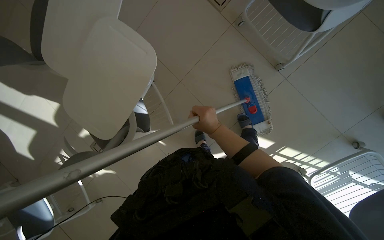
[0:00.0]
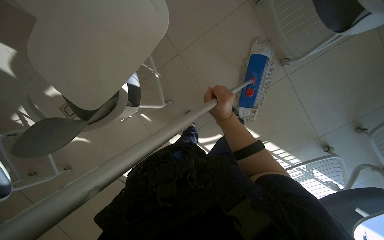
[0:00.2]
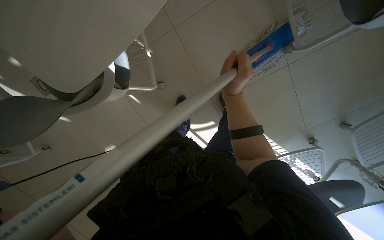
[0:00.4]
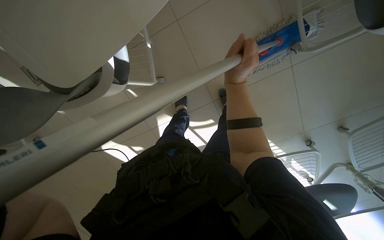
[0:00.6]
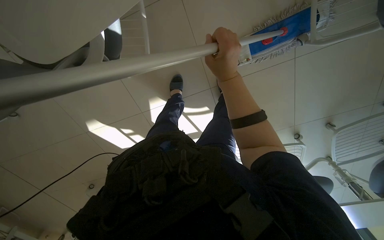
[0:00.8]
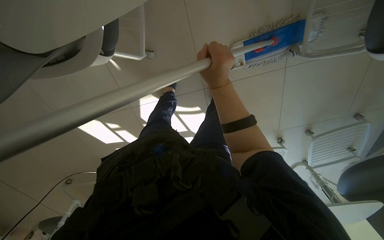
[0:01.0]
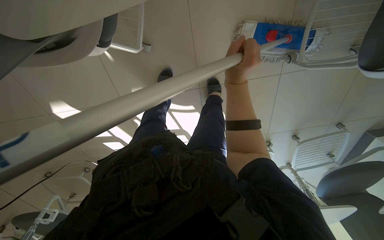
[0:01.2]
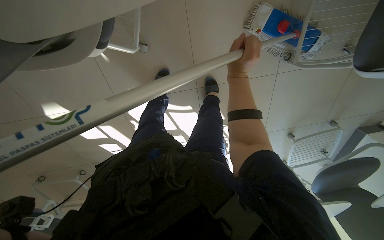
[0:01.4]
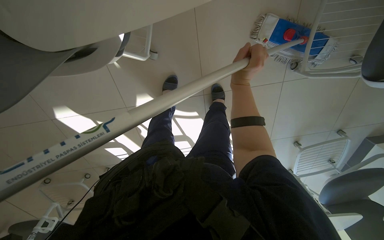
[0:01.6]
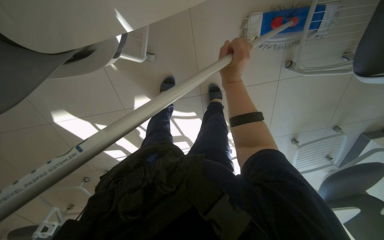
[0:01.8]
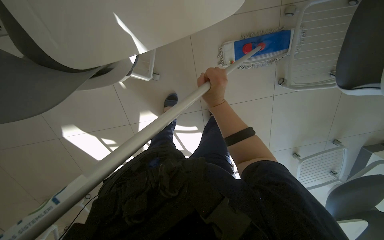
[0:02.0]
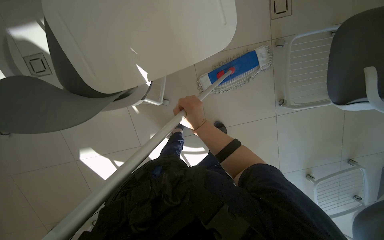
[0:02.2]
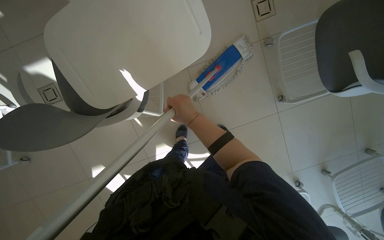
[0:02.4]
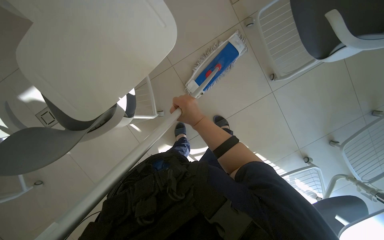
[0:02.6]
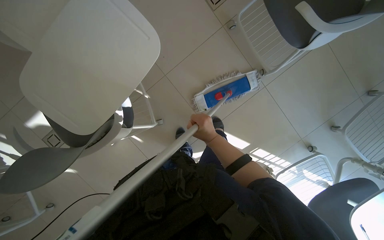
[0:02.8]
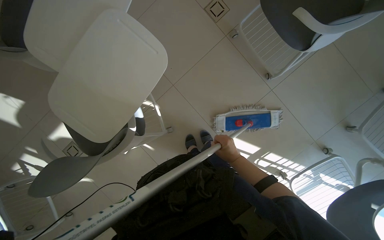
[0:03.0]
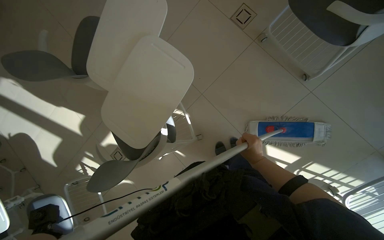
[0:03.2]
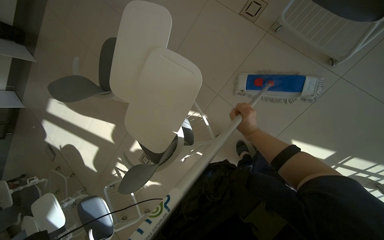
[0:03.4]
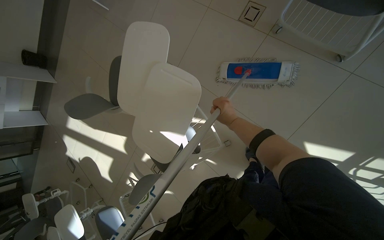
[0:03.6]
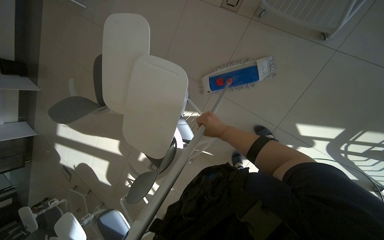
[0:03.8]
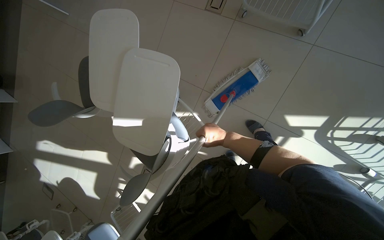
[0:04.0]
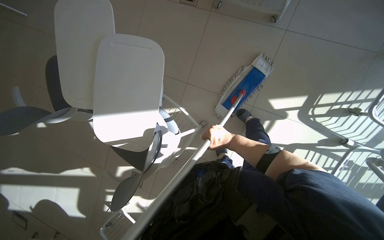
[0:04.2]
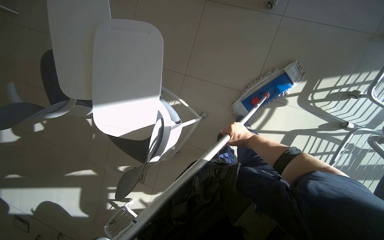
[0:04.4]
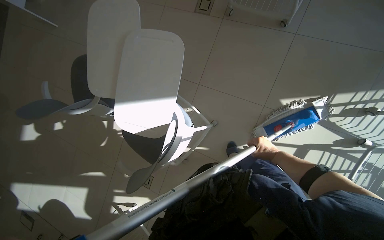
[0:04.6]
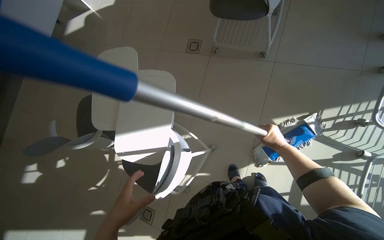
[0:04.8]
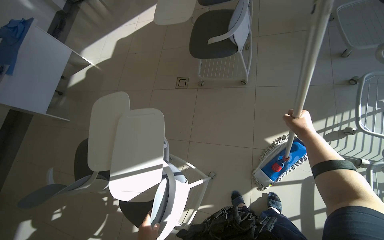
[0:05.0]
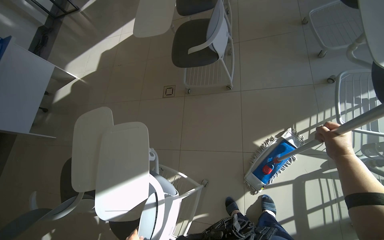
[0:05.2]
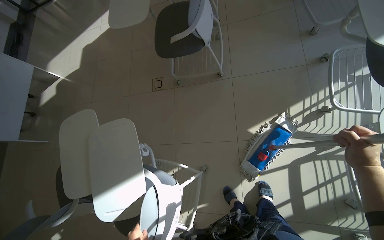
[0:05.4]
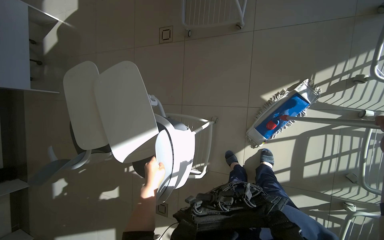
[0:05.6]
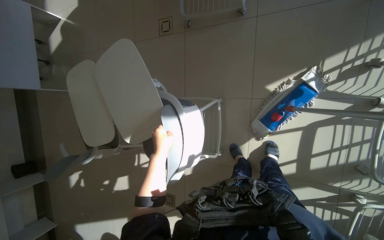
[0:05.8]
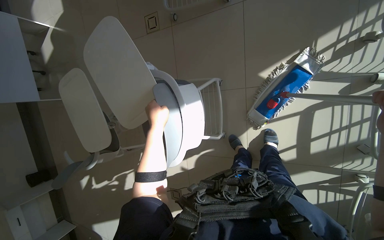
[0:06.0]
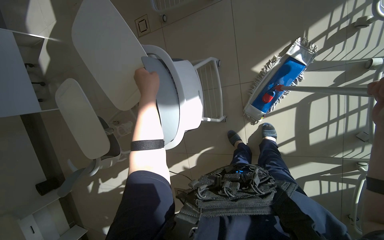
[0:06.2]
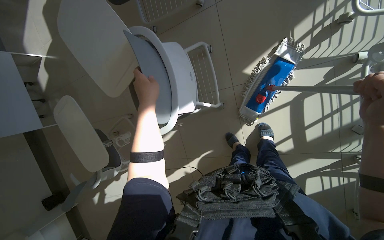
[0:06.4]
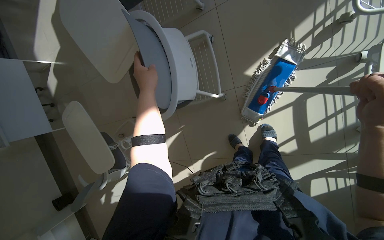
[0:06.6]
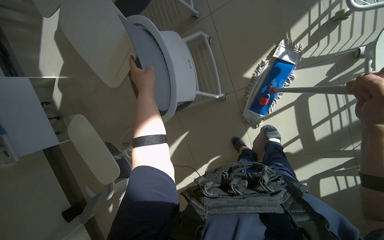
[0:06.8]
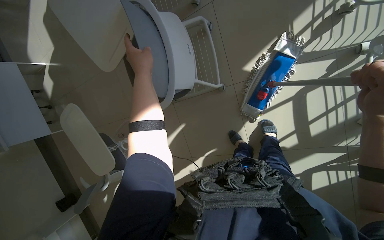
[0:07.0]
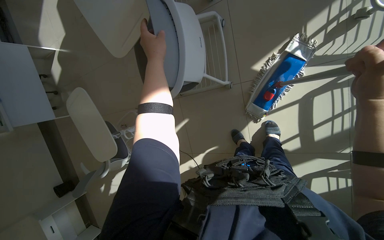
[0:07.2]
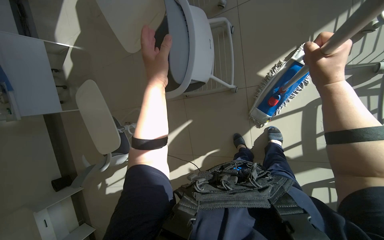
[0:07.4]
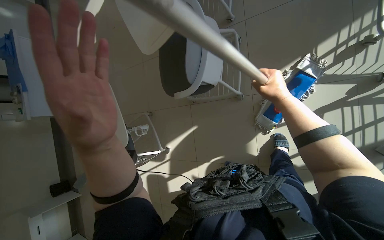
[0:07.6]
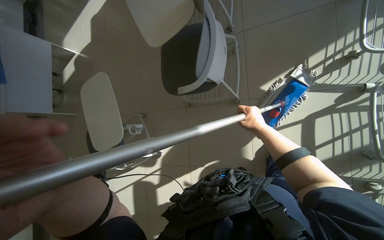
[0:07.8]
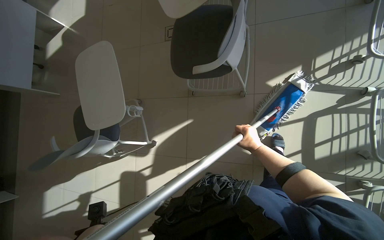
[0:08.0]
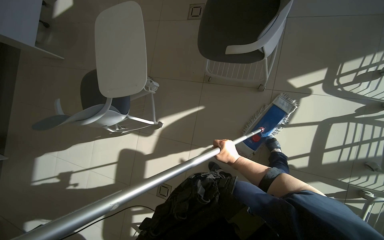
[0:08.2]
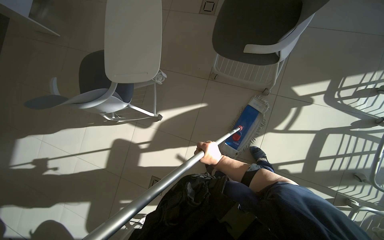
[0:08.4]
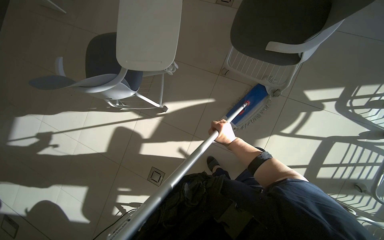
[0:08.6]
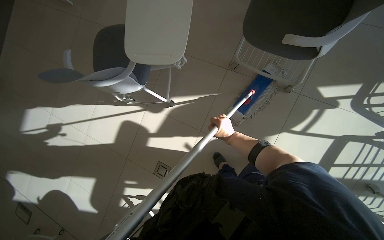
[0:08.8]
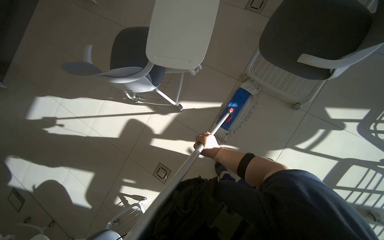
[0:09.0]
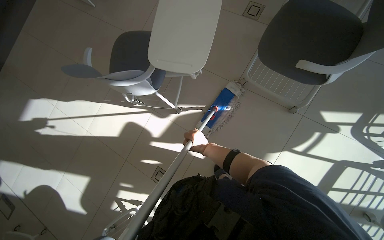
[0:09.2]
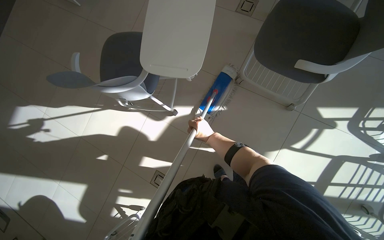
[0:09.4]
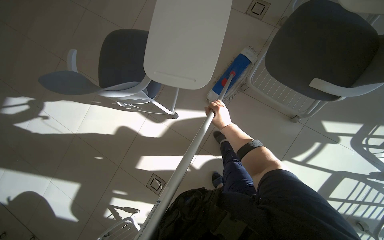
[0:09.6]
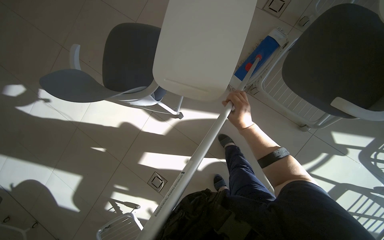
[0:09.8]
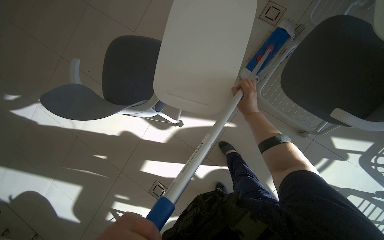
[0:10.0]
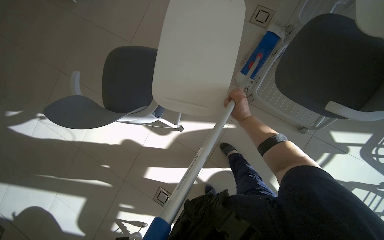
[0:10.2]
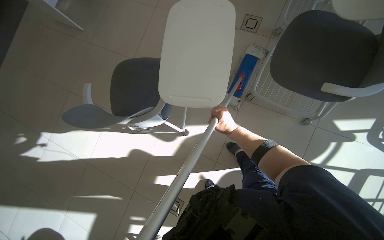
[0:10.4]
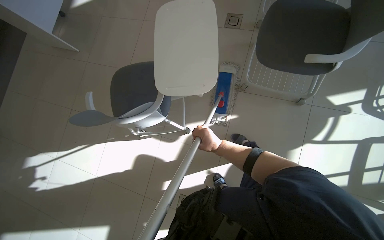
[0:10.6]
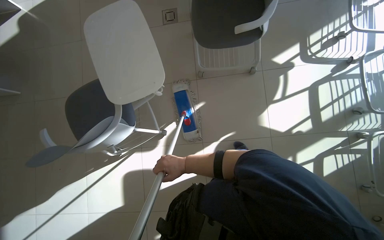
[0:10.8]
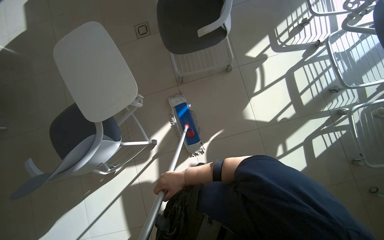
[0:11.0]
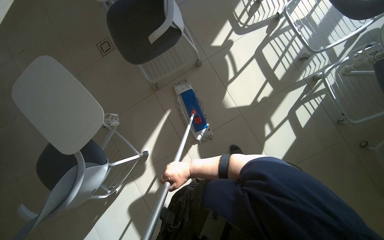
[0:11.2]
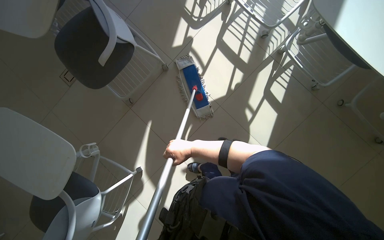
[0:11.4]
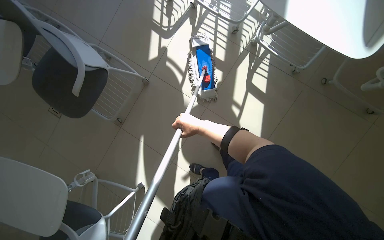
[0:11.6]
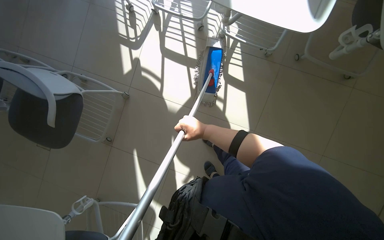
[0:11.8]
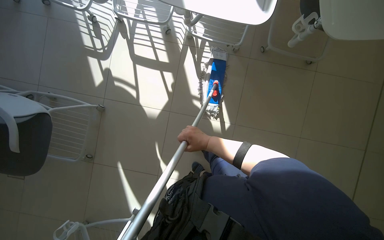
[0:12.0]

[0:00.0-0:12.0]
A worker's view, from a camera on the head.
Job: mopping floor.
The whole recording: Mopping the room floor. The worker mops the tiled floor in the room, moving around furniture and equipment.
0:00.0 to 0:01.6: The head travels roughly 40 cm. The view pans to the right by about 30 degrees. The camera pitches downward, by roughly 30 degrees. The scene rotates clockwise by approximately 25 degrees.
0:01.6 to 0:03.0: The camera pitches upward, by about 25 degrees. The scene turns approximately 30 degrees counterclockwise in the picture.
0:03.0 to 0:04.4: The scene rotates counterclockwise by some 30 degrees.
0:07.6 to 0:09.0: The wearer moves to the left, roughly 60 cm. The scene turns roughly 35 degrees clockwise in the picture.
0:09.0 to 0:10.4: The right hand goes about 30 cm up the picture.
0:10.4 to 0:12.0: The camera is carried roughly 80 cm. The head turns to the right by about 105 degrees.

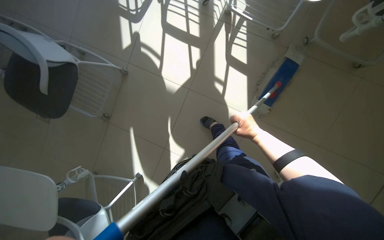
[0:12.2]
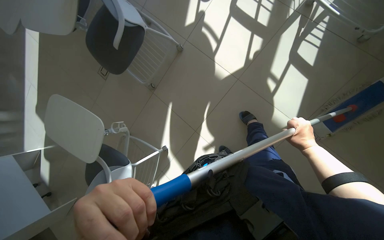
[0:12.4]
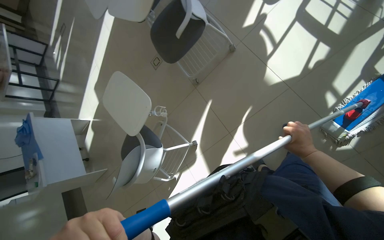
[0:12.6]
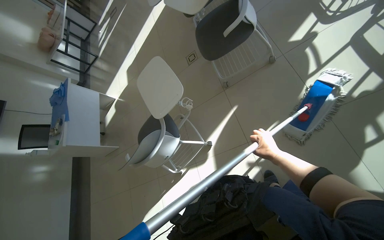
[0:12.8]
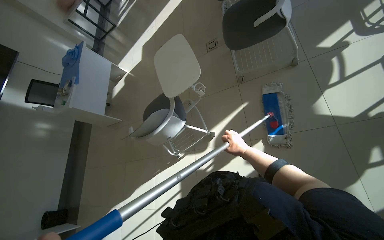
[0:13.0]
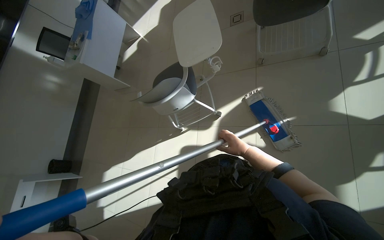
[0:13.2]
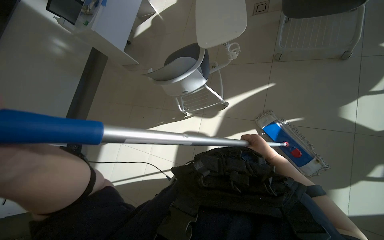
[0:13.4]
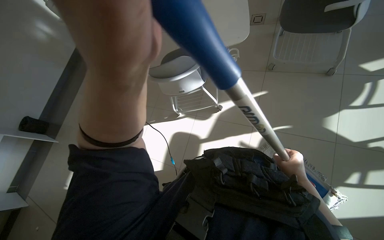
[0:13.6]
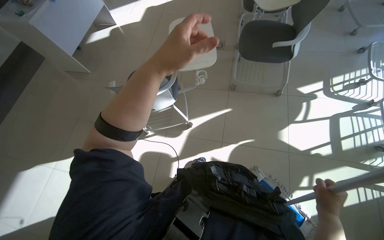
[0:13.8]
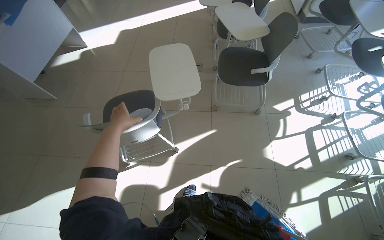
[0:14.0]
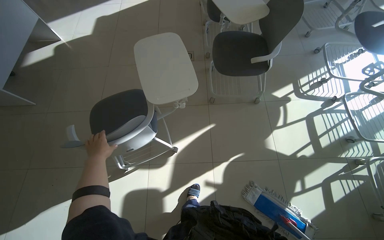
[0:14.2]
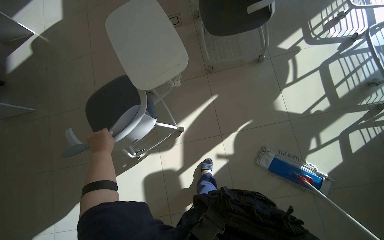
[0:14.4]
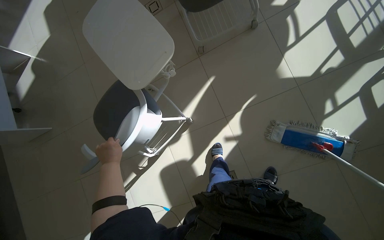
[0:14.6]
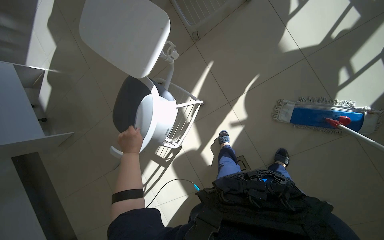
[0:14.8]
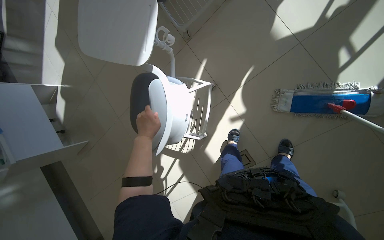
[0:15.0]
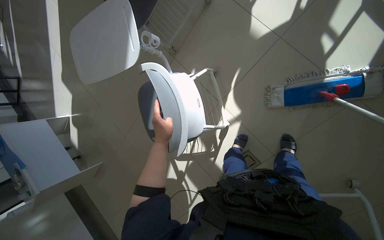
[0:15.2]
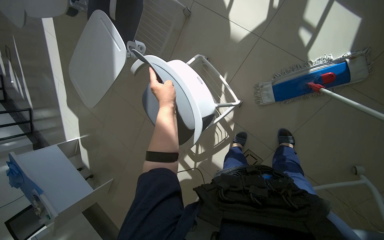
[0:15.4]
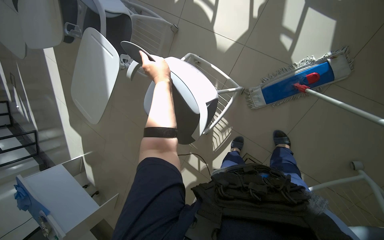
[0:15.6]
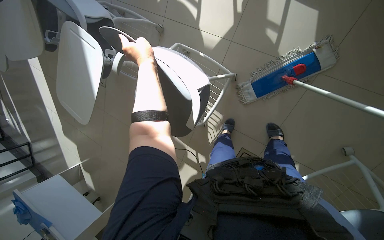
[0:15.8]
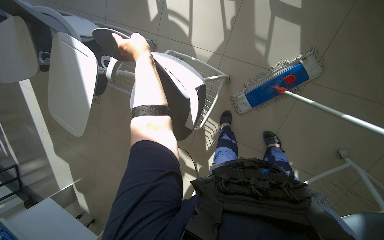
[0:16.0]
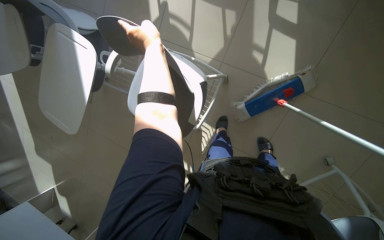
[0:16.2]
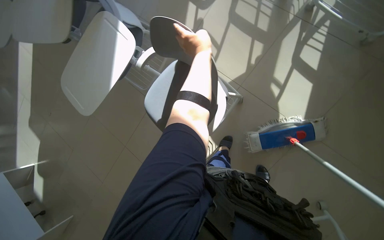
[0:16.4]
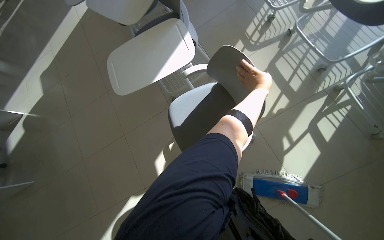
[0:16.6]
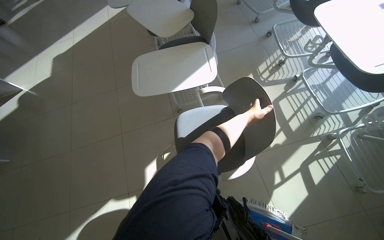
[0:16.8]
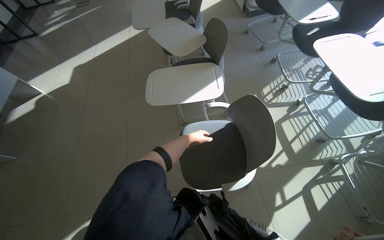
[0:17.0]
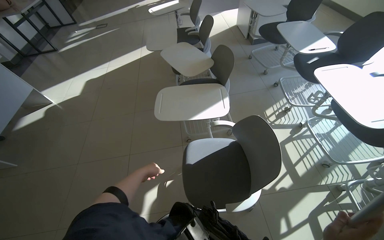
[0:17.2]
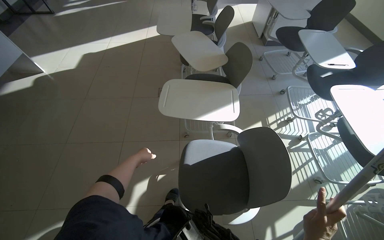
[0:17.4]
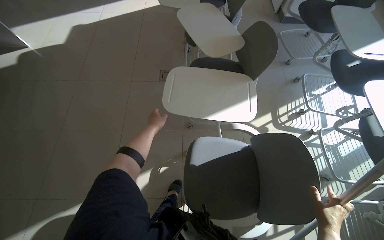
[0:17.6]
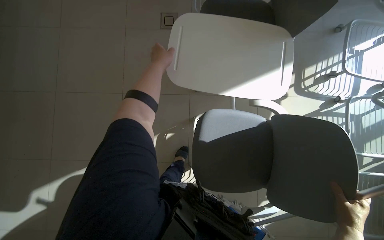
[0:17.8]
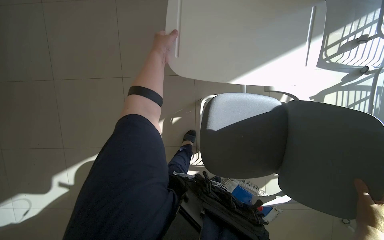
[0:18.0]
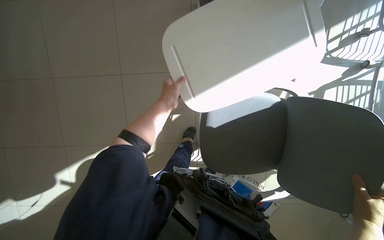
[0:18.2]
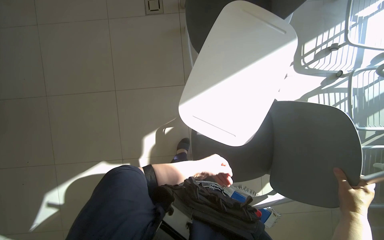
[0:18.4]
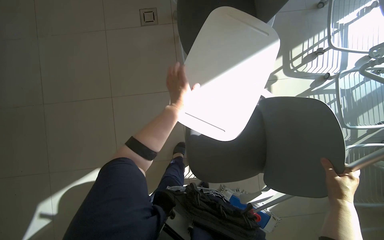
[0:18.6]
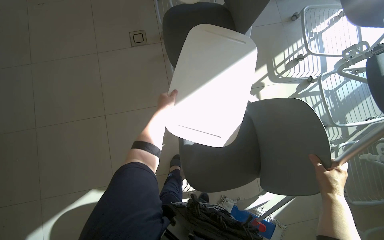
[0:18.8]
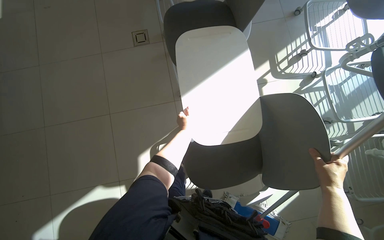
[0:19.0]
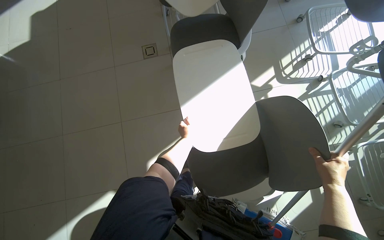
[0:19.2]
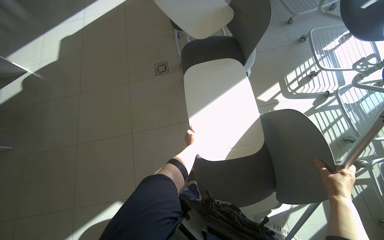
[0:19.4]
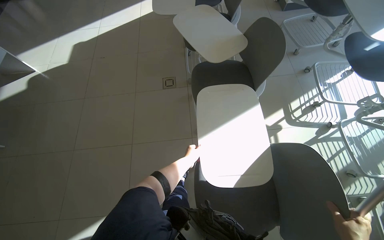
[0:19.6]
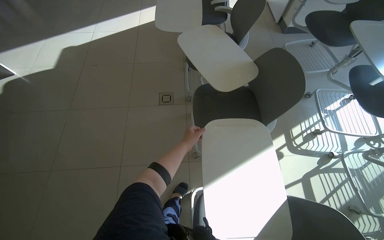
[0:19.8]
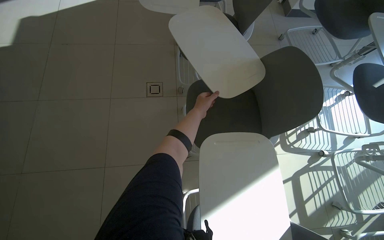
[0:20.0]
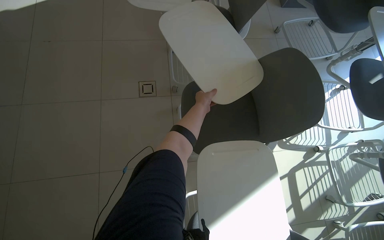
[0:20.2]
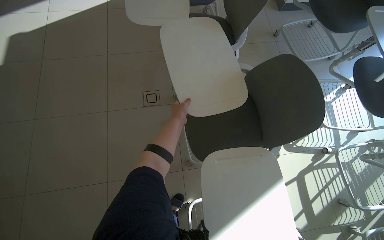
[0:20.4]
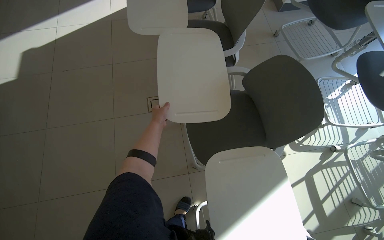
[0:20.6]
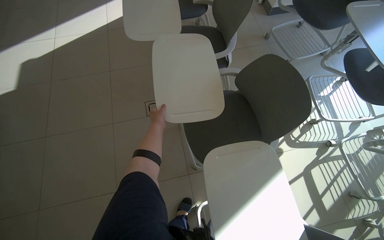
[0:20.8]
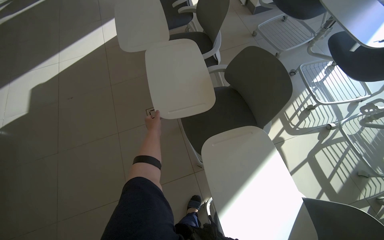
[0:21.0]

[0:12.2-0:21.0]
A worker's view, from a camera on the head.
Job: mopping floor.
The whole recording: Mopping the room floor. The worker mops the tiled floor in the room, moving around furniture and equipment.
0:12.2 to 0:13.6: The wearer moves roughly 50 cm. The head rotates approximately 85 degrees to the left. The view tips downward by roughly 15 degrees.
0:13.6 to 0:15.2: The camera pitches downward, by approximately 15 degrees. Everything in view rotates some 55 degrees counterclockwise.
0:15.2 to 0:16.6: The camera pitches upward, by roughly 20 degrees.
0:16.6 to 0:18.0: The head travels some 50 cm. The camera pitches downward, by approximately 20 degrees. Everything in view rotates approximately 30 degrees clockwise.
0:18.0 to 0:19.6: The view tips upward by roughly 30 degrees.
0:19.6 to 0:21.0: The left hand goes about 50 cm up the picture.
